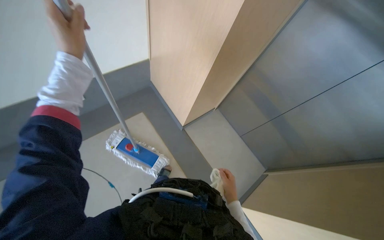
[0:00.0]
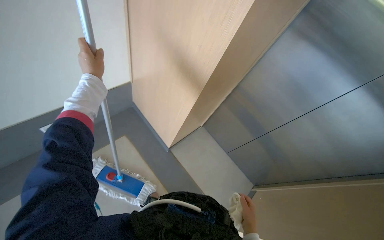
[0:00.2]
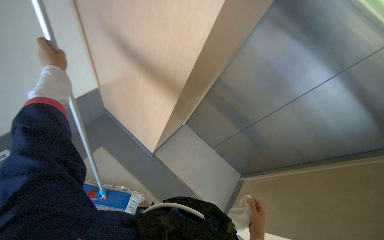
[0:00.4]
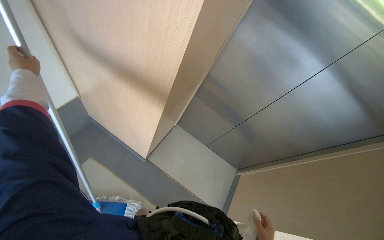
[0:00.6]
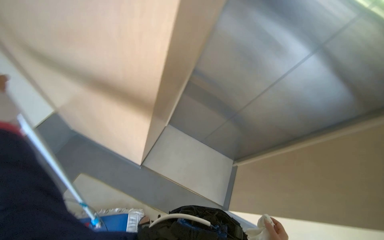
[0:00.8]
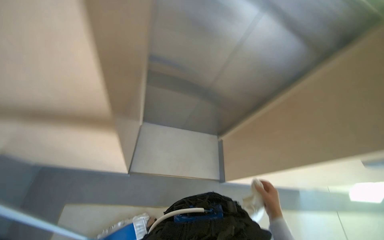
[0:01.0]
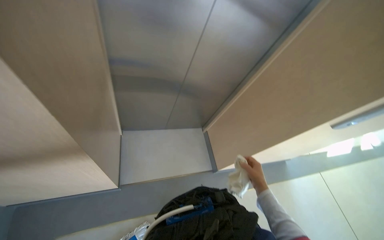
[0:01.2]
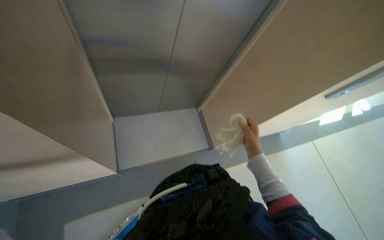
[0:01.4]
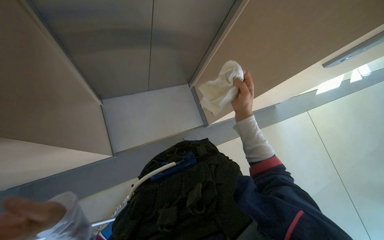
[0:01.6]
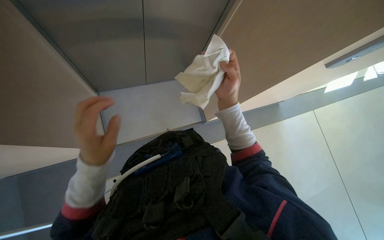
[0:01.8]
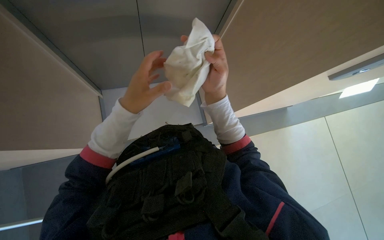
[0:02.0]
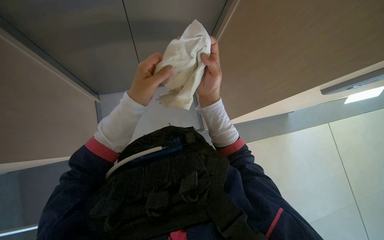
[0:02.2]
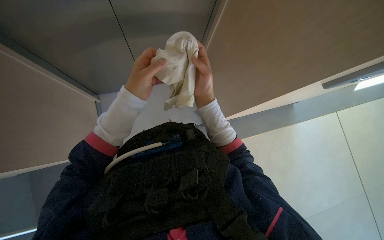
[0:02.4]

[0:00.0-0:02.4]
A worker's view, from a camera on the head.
Job: mopping floor.
The whole recording: Mopping tiled floor. The worker mops the tiled floor with a long-handled mop.
0.0 to 1.2 s: The wearer's head swings some 65 degrees to the right.
1.2 to 2.4 s: The camera pitches downward, by approximately 15 degrees. The right hand shifts about 15 cm to the left.

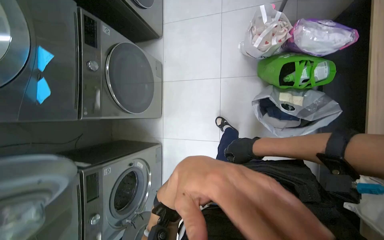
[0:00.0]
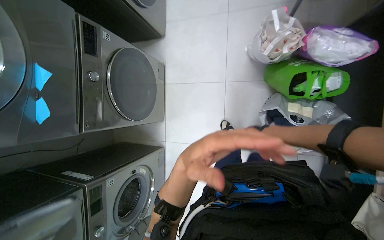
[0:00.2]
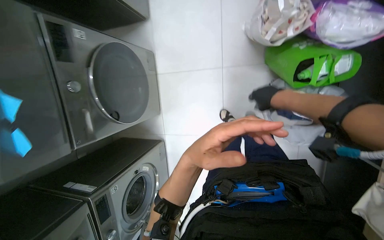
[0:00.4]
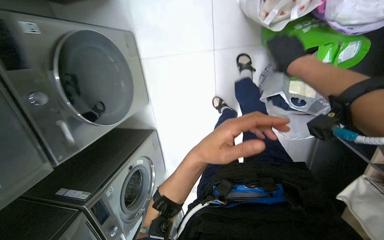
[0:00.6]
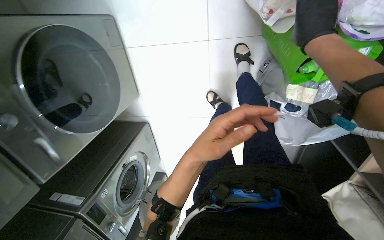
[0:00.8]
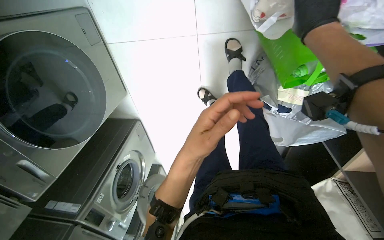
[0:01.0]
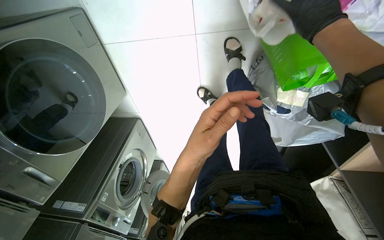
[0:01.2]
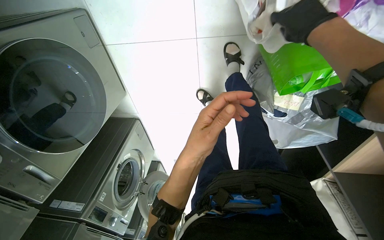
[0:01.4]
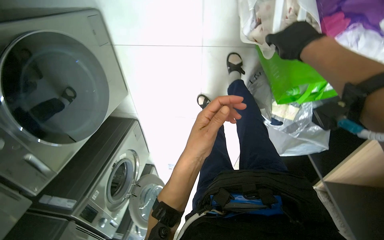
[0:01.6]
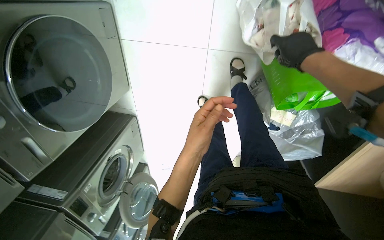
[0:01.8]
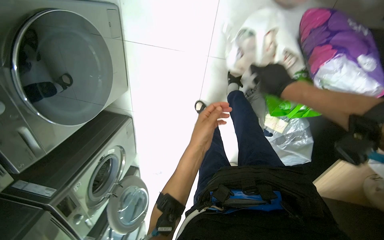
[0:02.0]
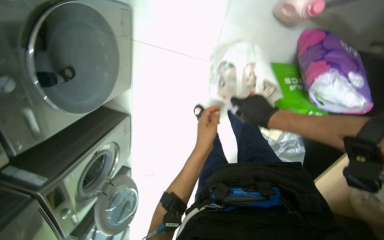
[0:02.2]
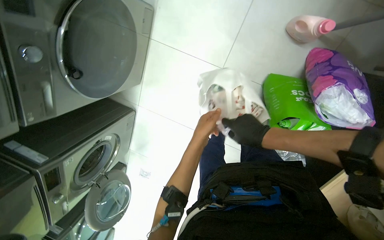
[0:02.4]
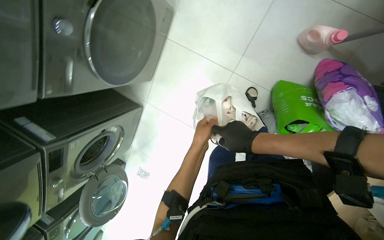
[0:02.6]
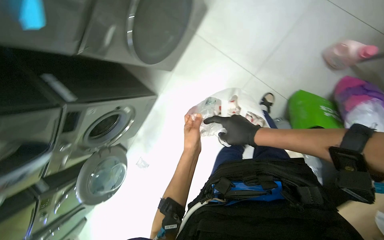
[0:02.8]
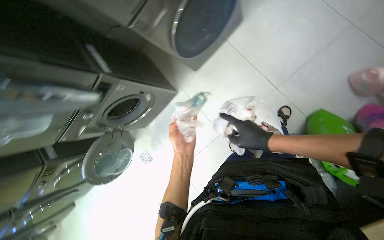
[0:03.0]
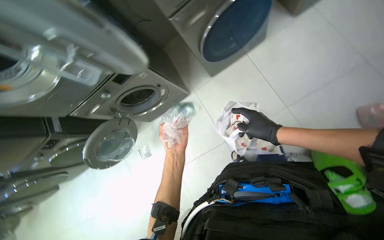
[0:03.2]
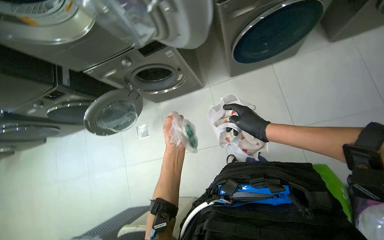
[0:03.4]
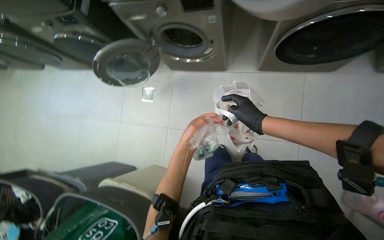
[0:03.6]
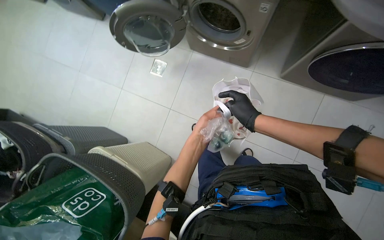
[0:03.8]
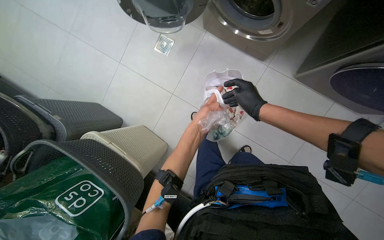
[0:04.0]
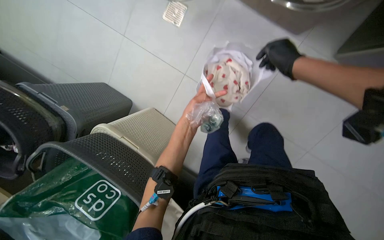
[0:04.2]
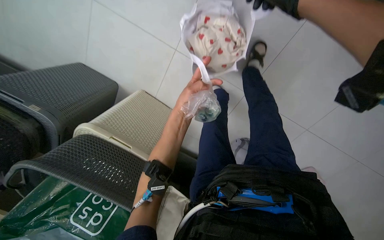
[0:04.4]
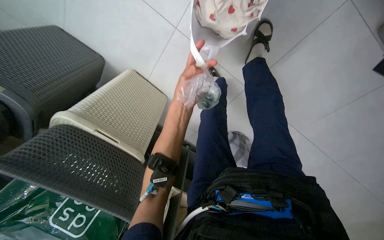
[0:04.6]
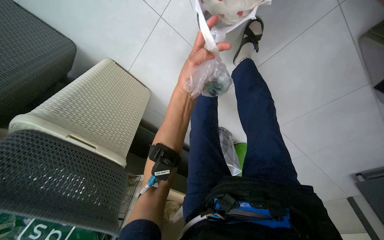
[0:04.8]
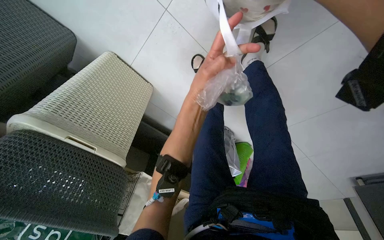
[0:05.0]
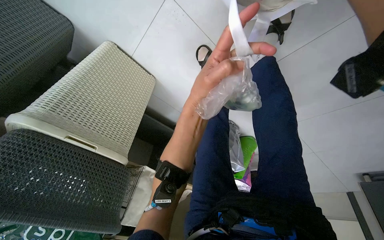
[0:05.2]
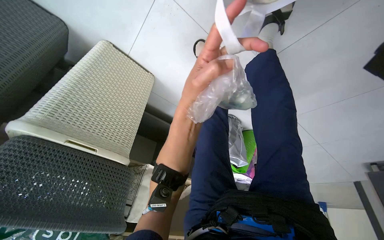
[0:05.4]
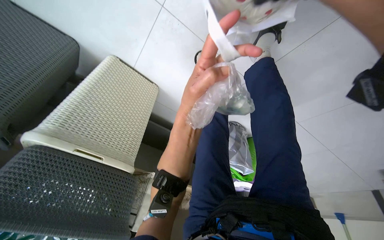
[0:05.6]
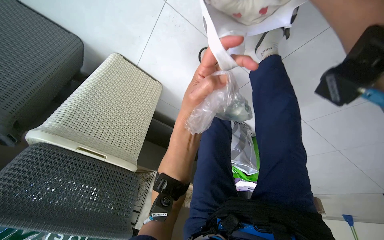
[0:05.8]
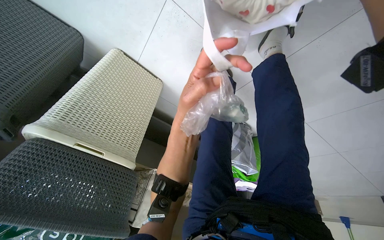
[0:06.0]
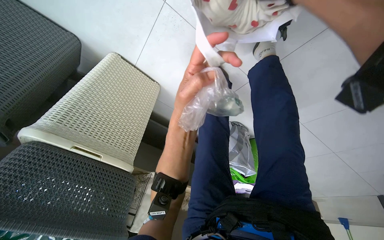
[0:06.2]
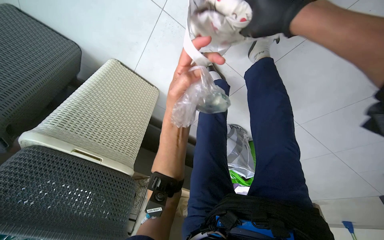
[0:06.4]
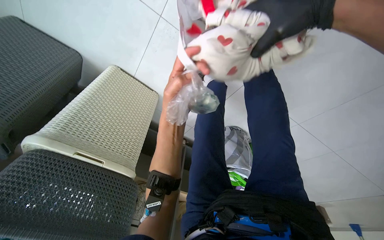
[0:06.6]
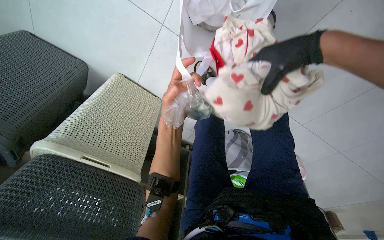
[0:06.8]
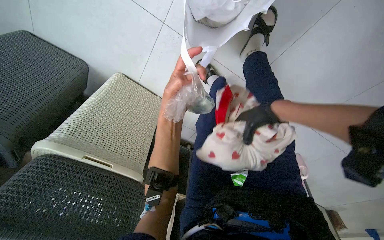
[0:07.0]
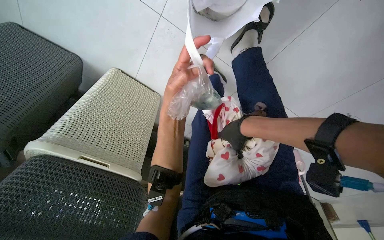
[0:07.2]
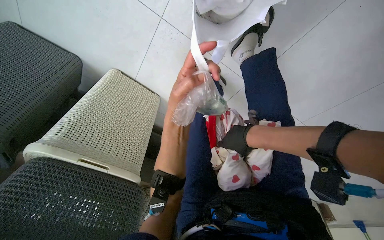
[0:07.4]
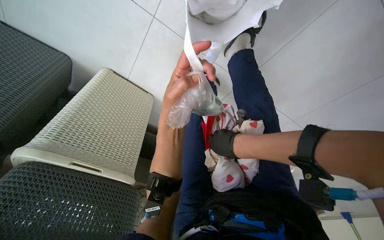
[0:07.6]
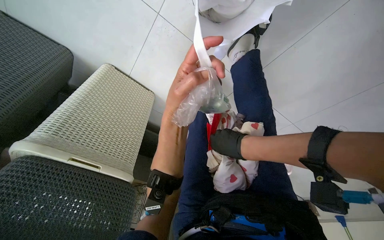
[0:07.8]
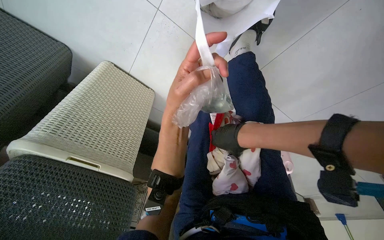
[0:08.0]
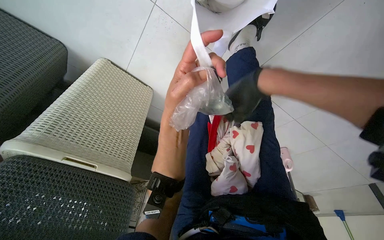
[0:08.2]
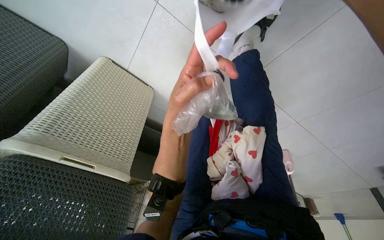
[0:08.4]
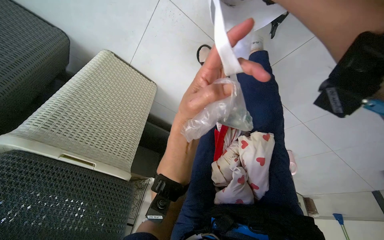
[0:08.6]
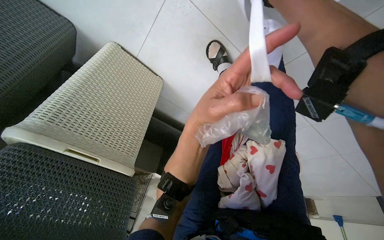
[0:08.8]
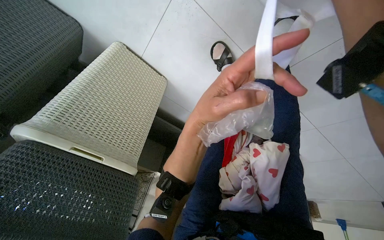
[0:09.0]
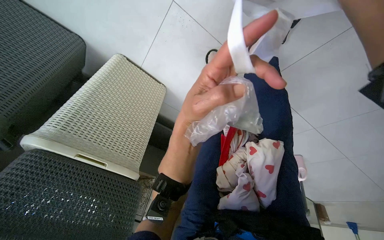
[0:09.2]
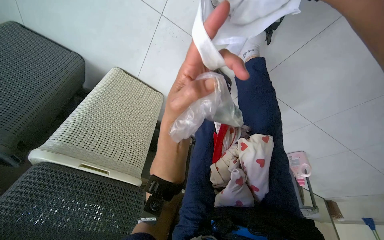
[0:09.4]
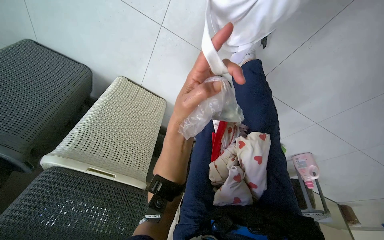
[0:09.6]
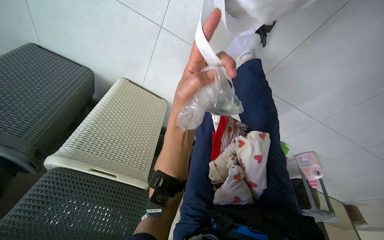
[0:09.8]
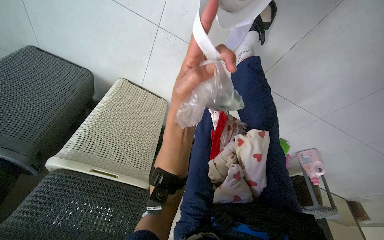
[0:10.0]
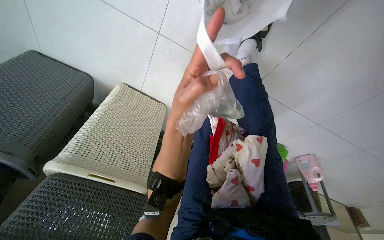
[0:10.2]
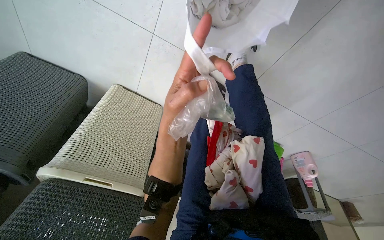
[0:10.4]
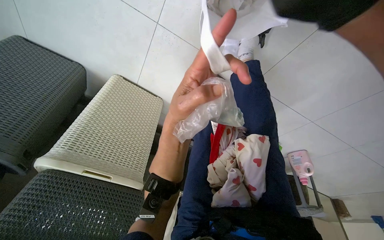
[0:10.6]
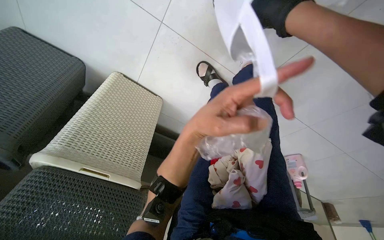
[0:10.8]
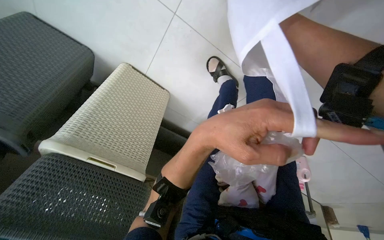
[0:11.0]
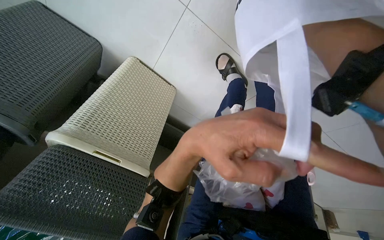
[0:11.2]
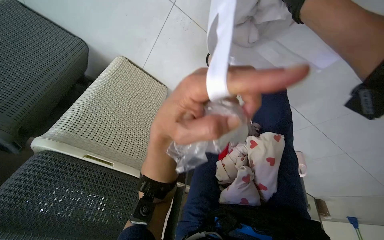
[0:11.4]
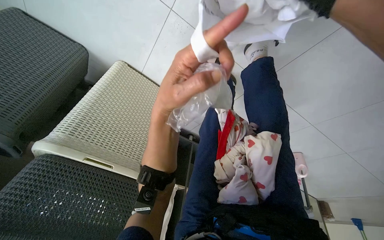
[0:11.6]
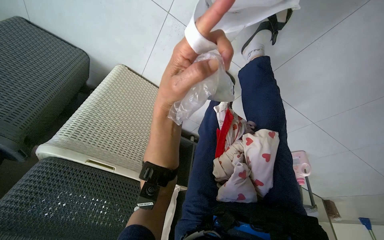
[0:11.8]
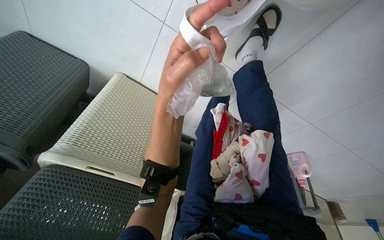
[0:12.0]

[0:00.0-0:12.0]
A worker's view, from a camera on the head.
Job: managing laundry.
The whole recording: Sorting and bagging laundry. The worker sorts small laundry items and places them into a plastic bag.
0.0 to 1.6 s: The camera is carried about 70 cm. The view tips downward by about 35 degrees.
1.6 to 3.0 s: The wearer moves roughly 60 cm. The wearer looks some 25 degrees further upward. The scene rotates clockwise by some 45 degrees.
3.0 to 4.4 s: The wearer moves some 70 cm. The view tilts some 35 degrees downward. The scene turns some 75 degrees clockwise in the picture.

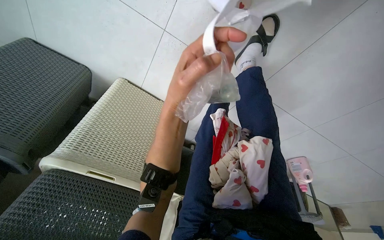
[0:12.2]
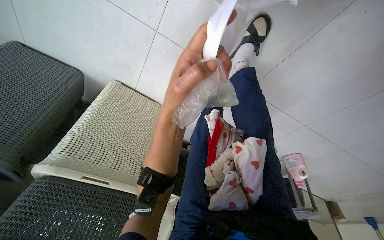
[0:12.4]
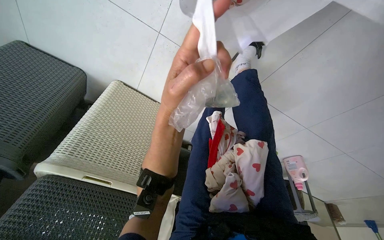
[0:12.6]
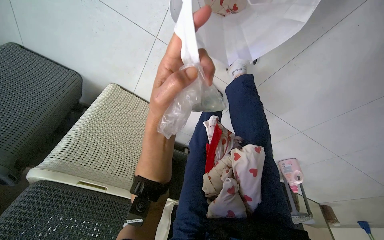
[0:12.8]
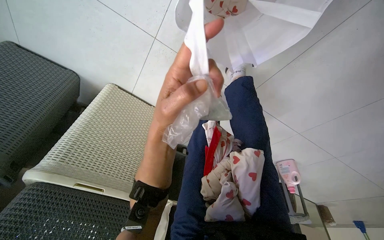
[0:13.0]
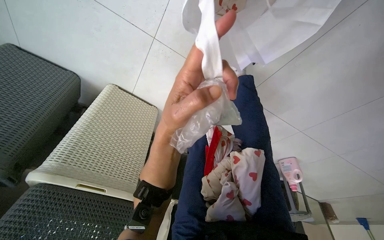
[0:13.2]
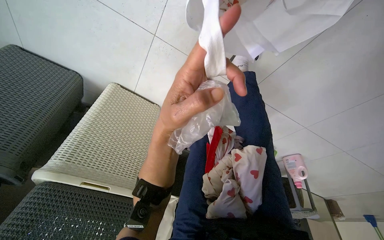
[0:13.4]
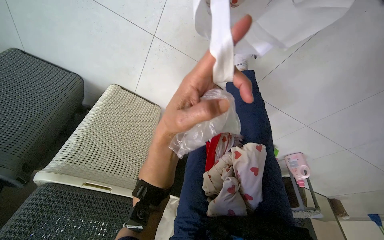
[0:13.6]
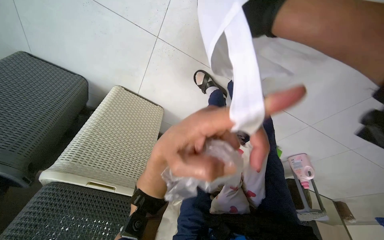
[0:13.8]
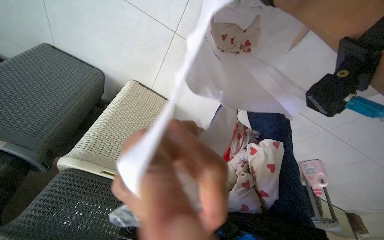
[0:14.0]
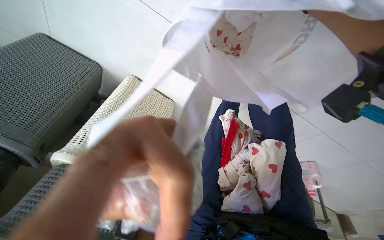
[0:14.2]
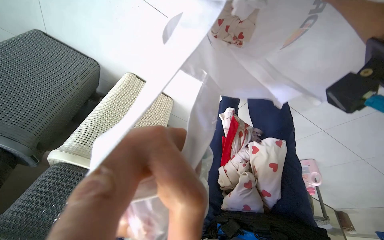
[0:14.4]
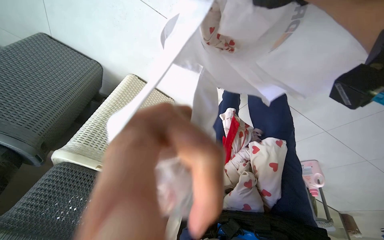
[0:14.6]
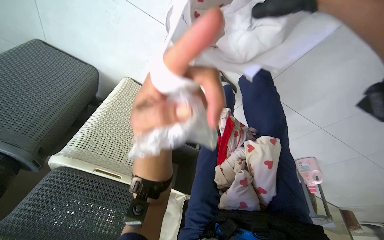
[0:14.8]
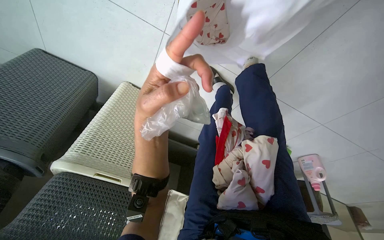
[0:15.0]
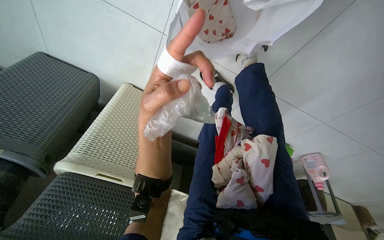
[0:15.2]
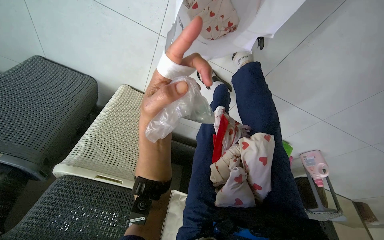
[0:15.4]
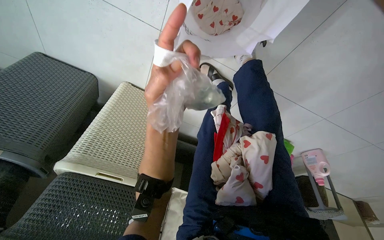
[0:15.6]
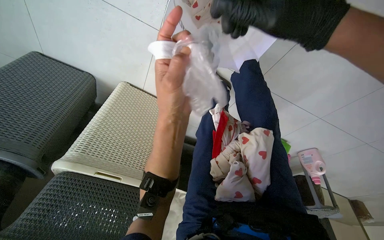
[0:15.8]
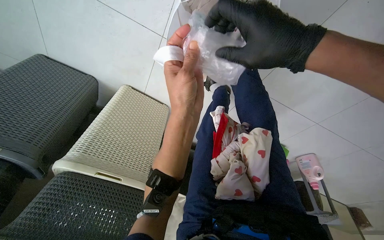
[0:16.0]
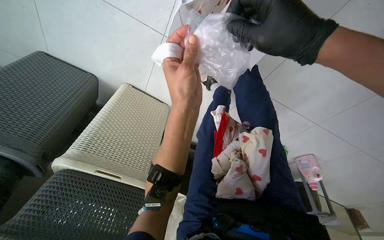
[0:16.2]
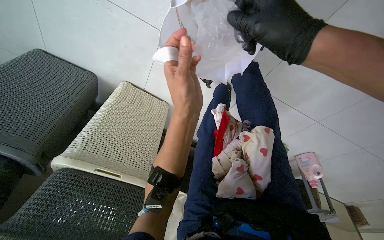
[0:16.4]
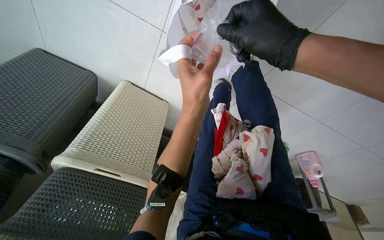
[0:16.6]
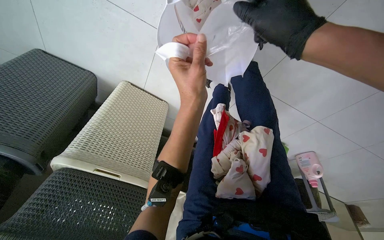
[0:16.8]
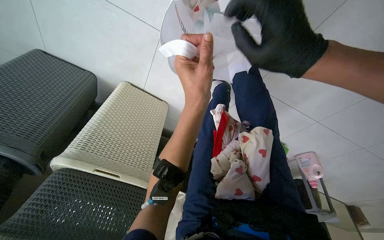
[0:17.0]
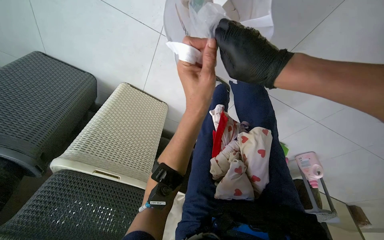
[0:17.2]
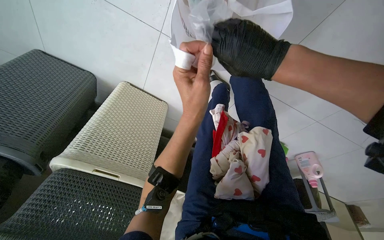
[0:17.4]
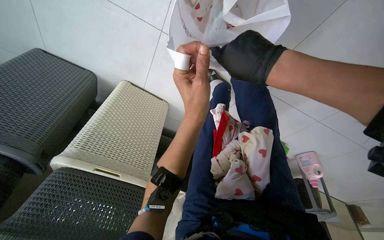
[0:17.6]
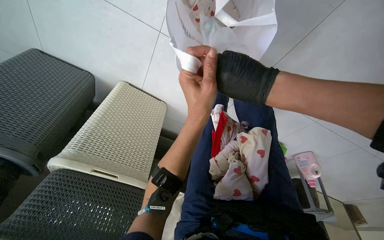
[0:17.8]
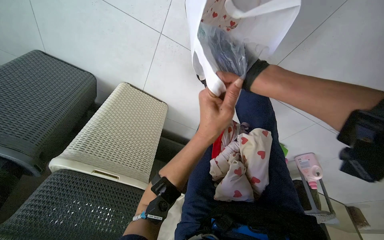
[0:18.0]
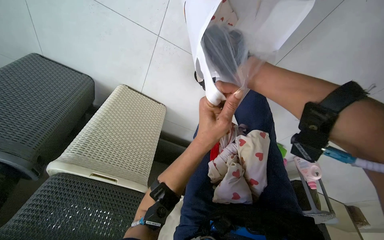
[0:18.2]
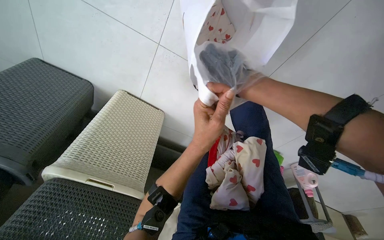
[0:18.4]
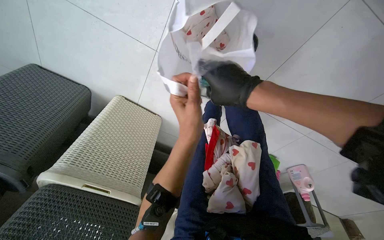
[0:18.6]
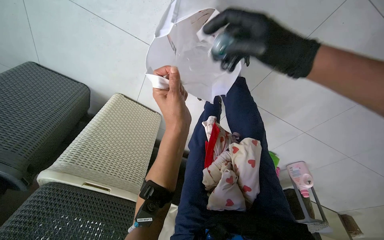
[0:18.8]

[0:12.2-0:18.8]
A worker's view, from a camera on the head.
Job: managing laundry.
The whole recording: Sorting and bagging laundry. The worker sorts small laundry items and places them into a plastic bag.
15.4 to 17.2 s: The left hand travels to the right by roughly 10 cm.
17.2 to 18.8 s: The right hand reaches about 10 cm farther from the camera, then returns.
